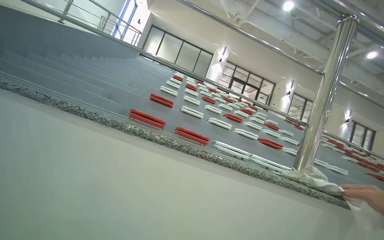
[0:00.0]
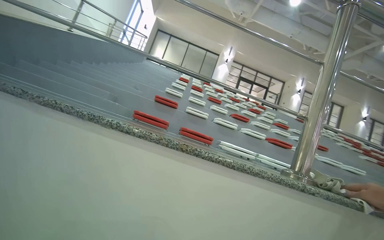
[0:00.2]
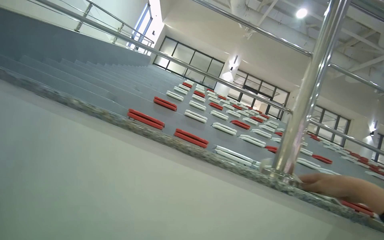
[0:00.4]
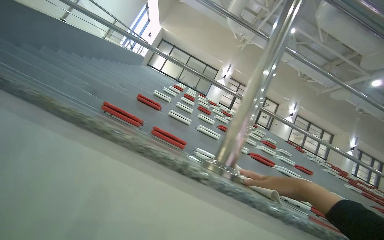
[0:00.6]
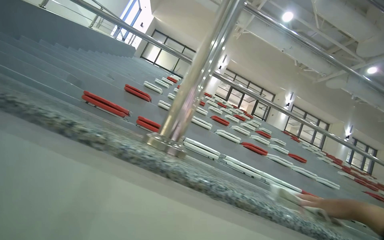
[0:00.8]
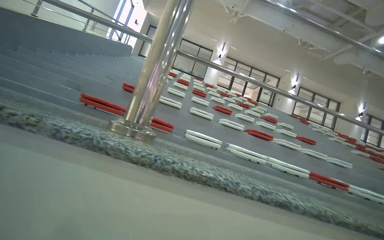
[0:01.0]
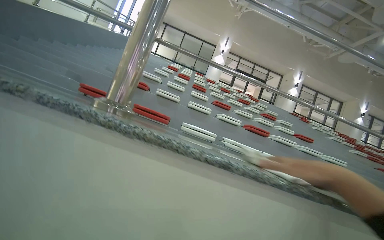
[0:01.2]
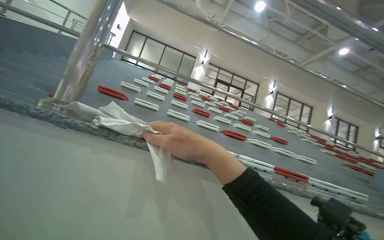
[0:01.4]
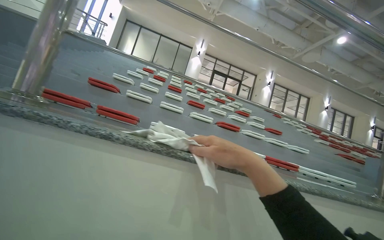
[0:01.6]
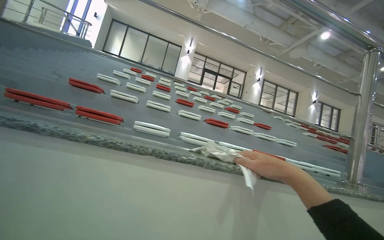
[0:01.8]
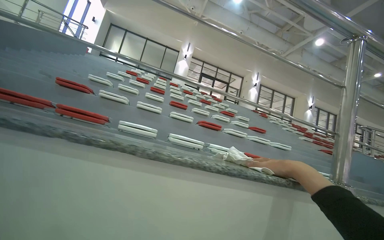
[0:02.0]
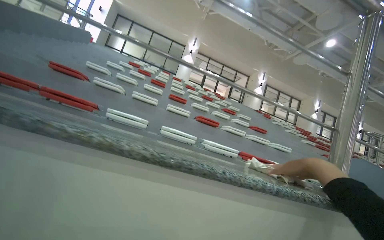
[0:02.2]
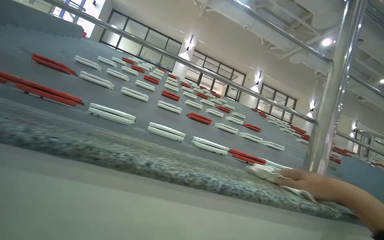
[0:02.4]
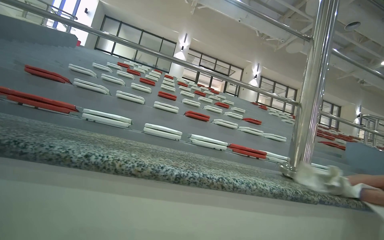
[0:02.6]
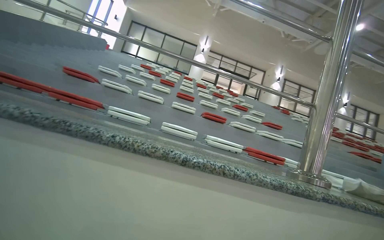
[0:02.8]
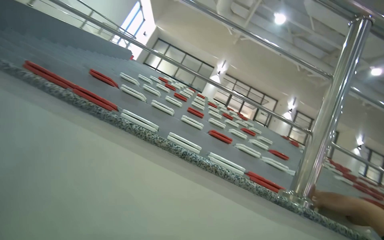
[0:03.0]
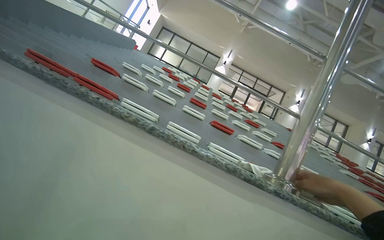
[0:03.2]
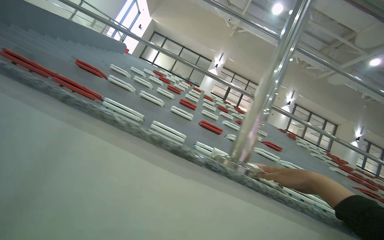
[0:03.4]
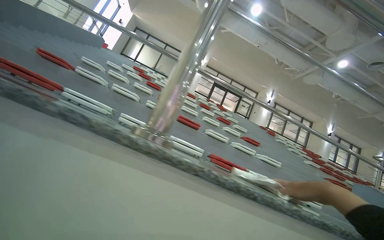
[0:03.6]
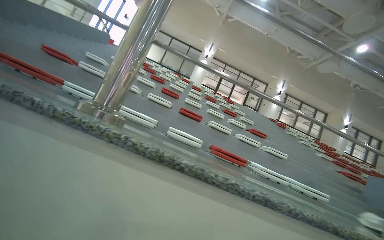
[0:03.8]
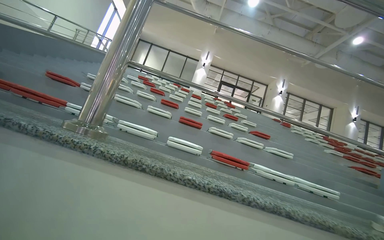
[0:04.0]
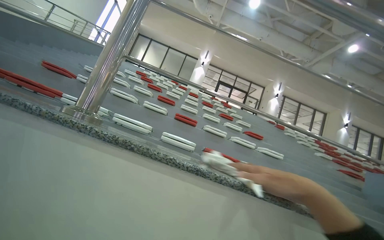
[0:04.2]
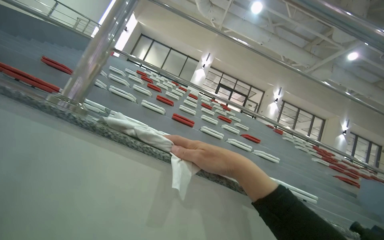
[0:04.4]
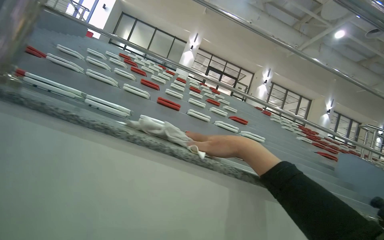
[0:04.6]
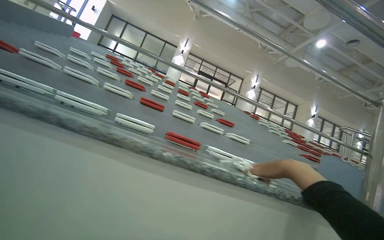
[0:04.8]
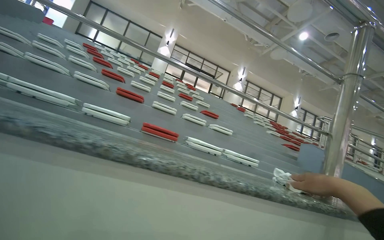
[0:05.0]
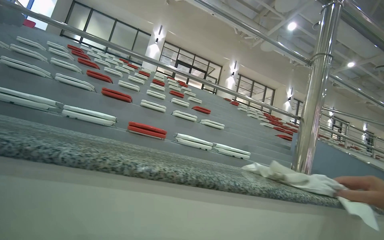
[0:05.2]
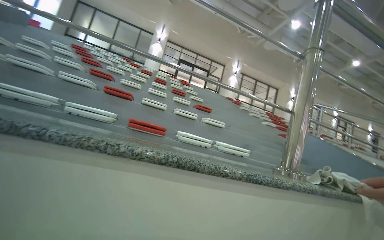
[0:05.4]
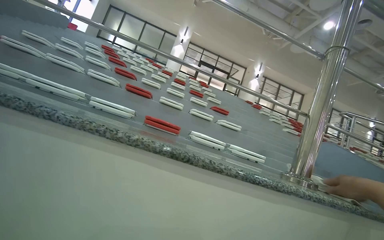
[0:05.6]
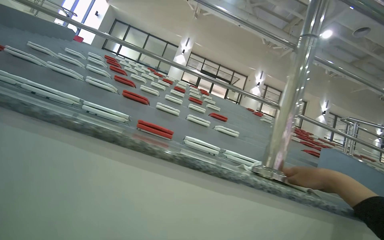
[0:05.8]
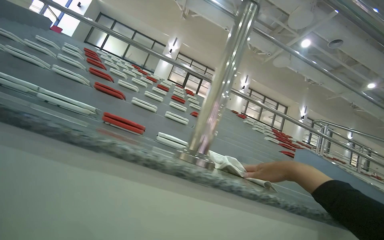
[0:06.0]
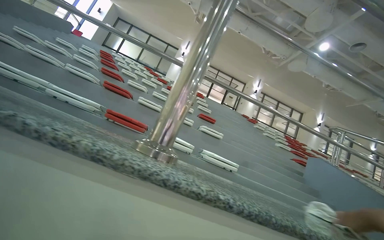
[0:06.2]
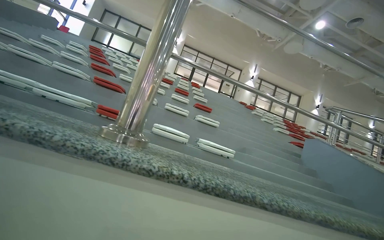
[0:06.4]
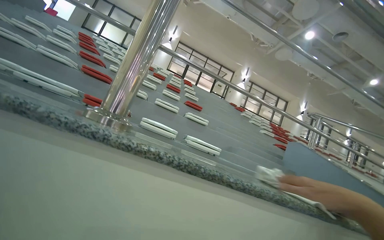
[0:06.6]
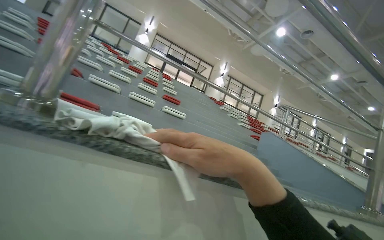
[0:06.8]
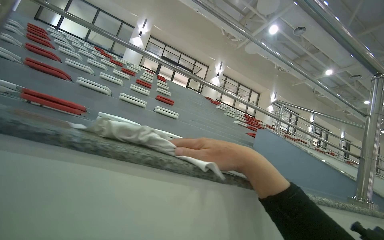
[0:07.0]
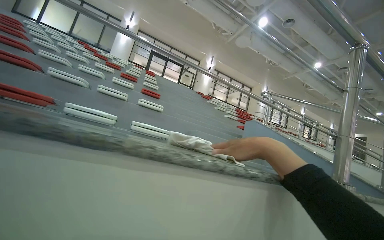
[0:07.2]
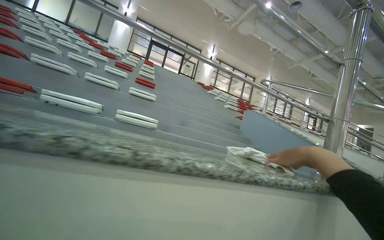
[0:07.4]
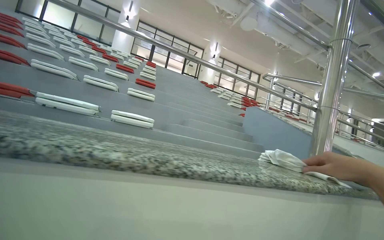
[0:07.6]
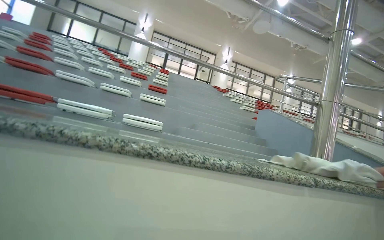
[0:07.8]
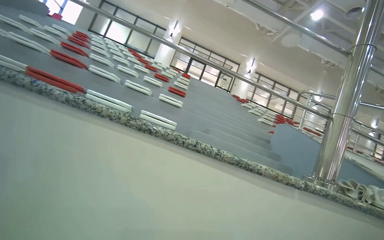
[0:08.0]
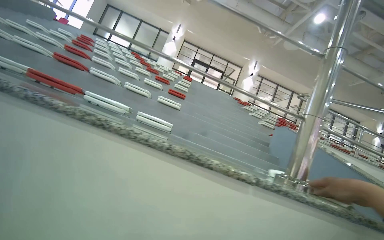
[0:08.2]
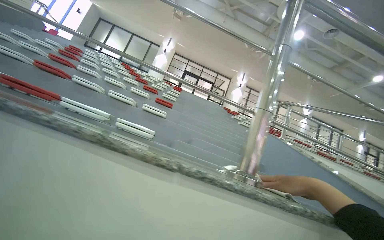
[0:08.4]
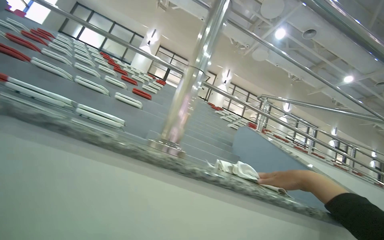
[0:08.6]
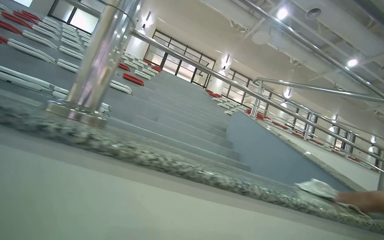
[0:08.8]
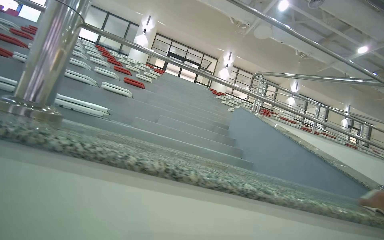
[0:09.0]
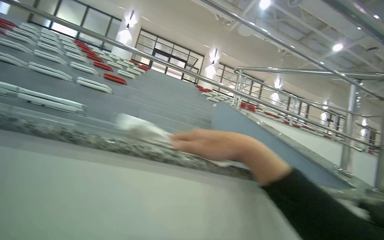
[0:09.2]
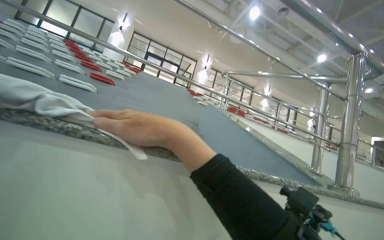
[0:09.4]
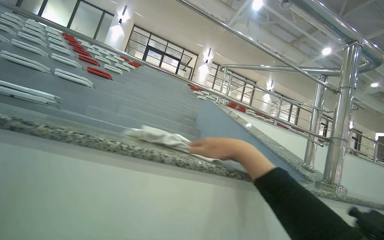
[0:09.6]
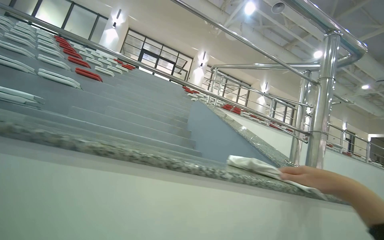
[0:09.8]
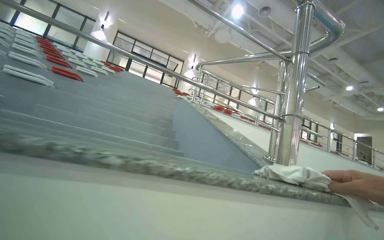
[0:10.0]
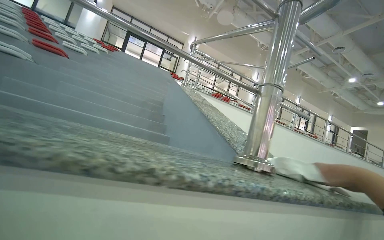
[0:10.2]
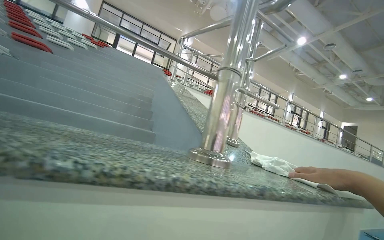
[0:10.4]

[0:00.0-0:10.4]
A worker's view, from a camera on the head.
Job: wiping surfaces.
The whole recording: Wiping granite ledge. The worker wipes the granite ledge next to the stands with a white cloth.
0.0 to 1.4 s: The wearer moves roughly 70 cm.
1.4 to 3.0 s: The wearer moves to the right, some 60 cm.
3.0 to 4.4 s: The wearer moves some 60 cm.
4.4 to 6.0 s: The camera travels about 90 cm.
6.0 to 7.4 s: The camera is carried about 70 cm.
7.4 to 9.0 s: The camera is carried to the right, about 80 cm.
9.0 to 10.4 s: The camera travels to the right, some 80 cm.

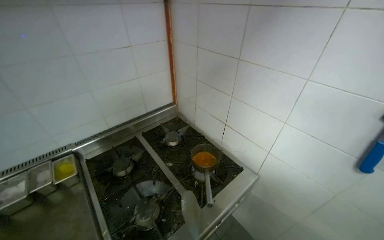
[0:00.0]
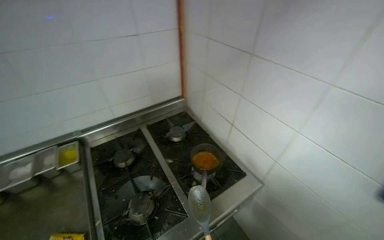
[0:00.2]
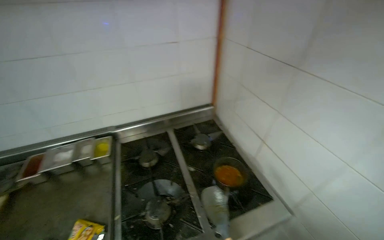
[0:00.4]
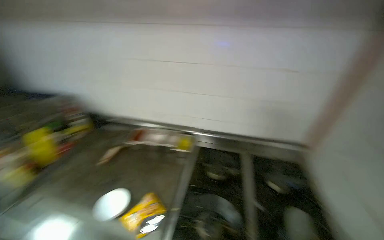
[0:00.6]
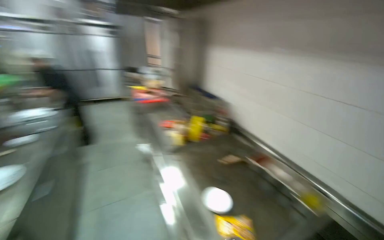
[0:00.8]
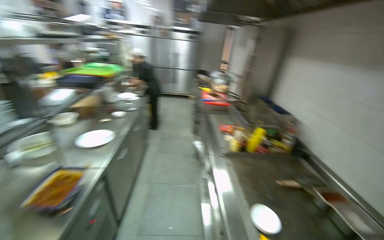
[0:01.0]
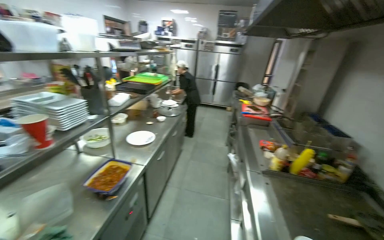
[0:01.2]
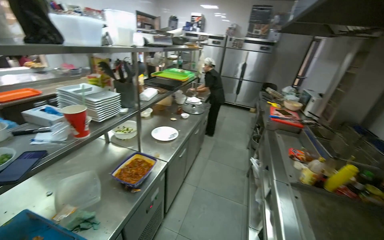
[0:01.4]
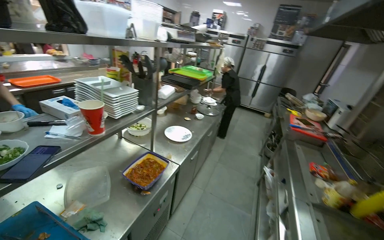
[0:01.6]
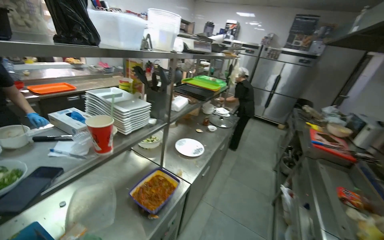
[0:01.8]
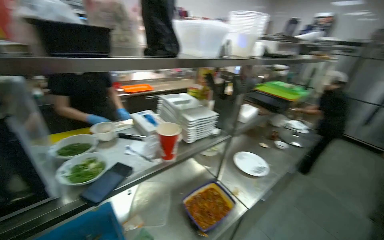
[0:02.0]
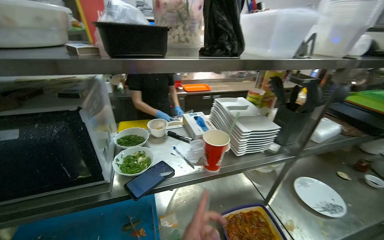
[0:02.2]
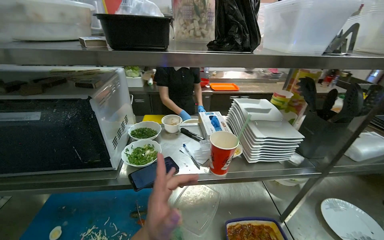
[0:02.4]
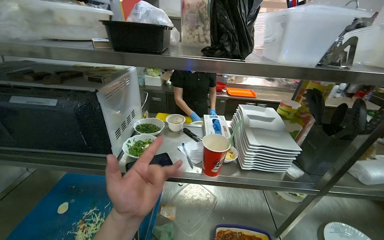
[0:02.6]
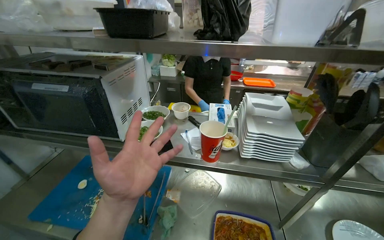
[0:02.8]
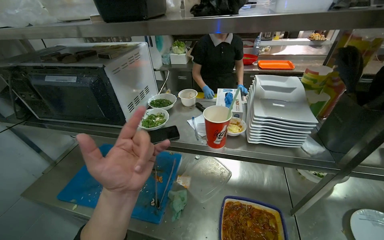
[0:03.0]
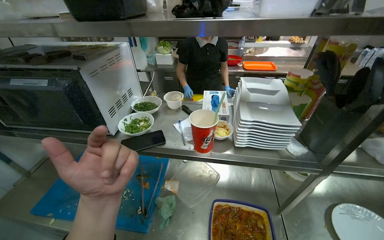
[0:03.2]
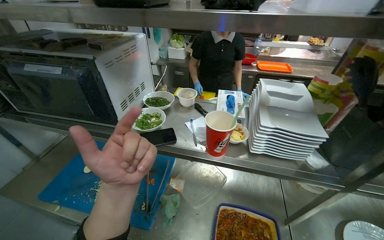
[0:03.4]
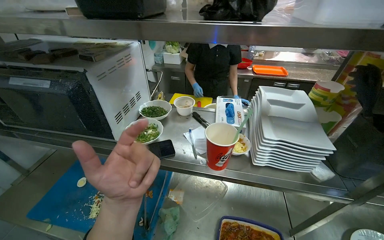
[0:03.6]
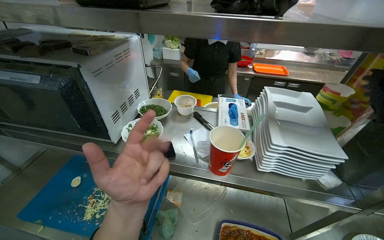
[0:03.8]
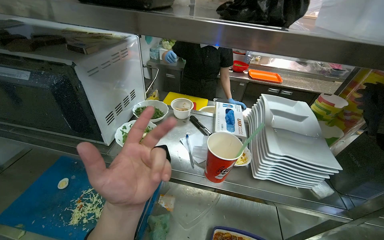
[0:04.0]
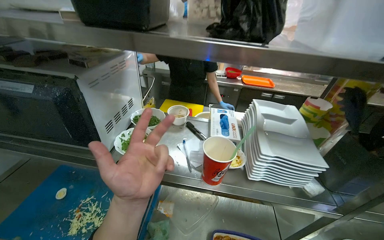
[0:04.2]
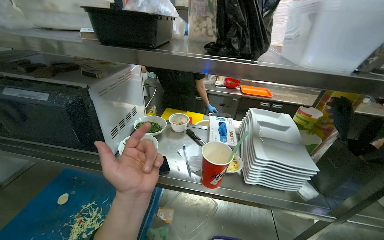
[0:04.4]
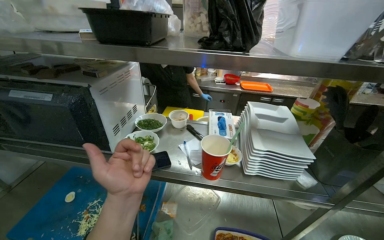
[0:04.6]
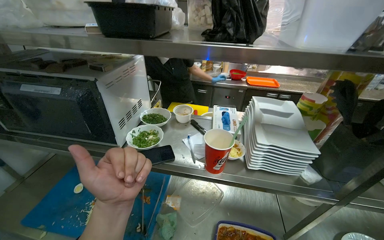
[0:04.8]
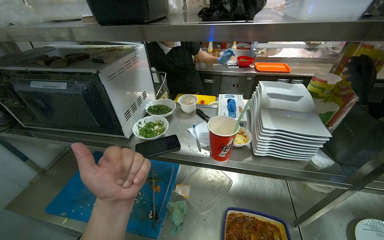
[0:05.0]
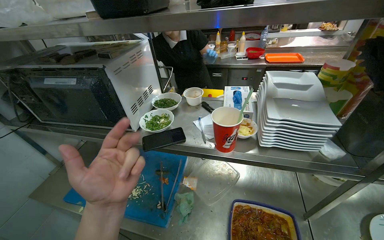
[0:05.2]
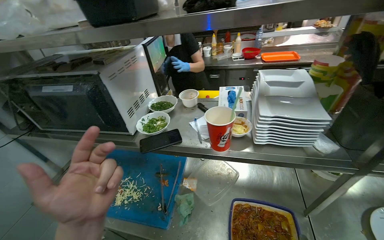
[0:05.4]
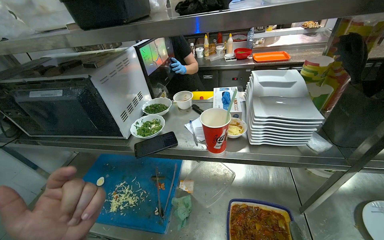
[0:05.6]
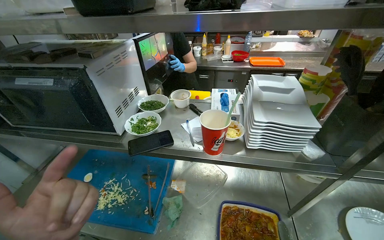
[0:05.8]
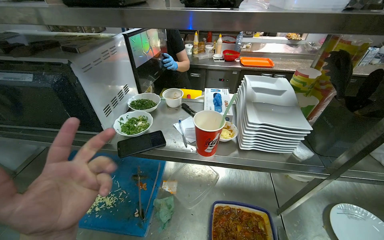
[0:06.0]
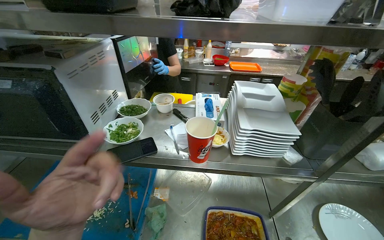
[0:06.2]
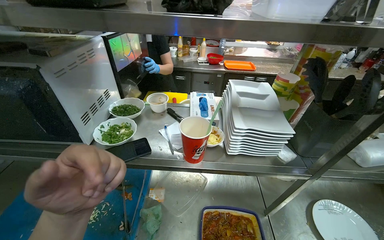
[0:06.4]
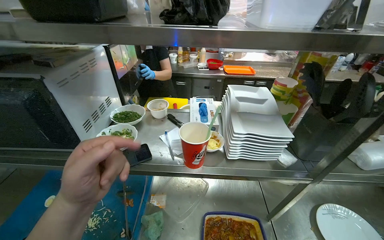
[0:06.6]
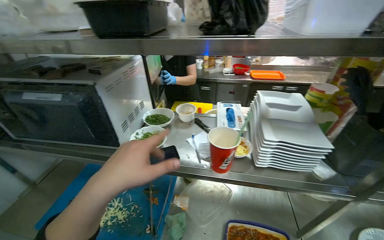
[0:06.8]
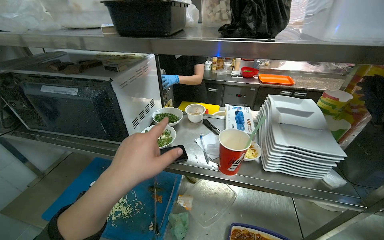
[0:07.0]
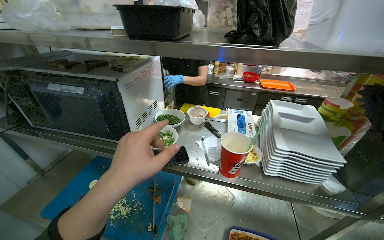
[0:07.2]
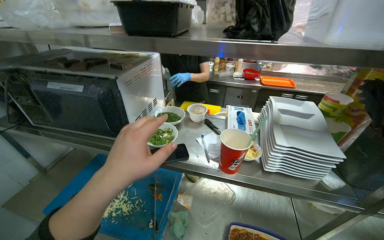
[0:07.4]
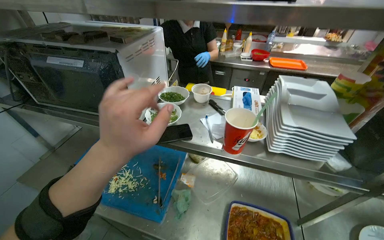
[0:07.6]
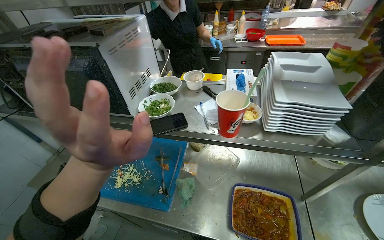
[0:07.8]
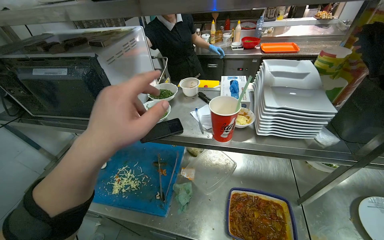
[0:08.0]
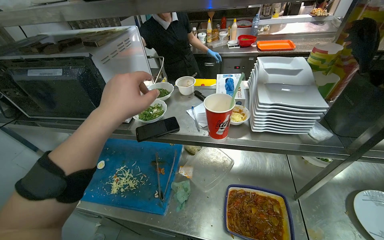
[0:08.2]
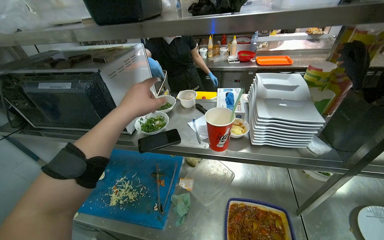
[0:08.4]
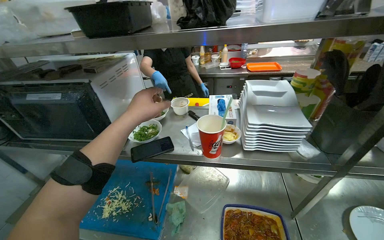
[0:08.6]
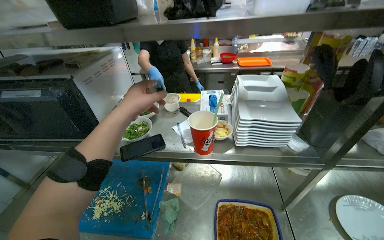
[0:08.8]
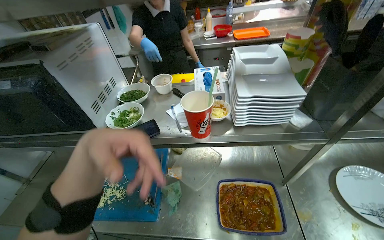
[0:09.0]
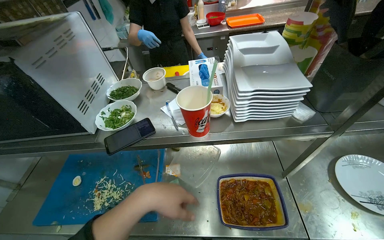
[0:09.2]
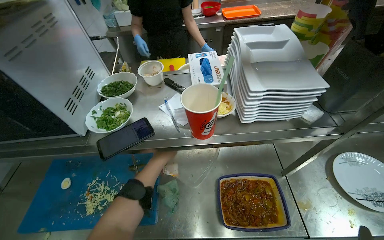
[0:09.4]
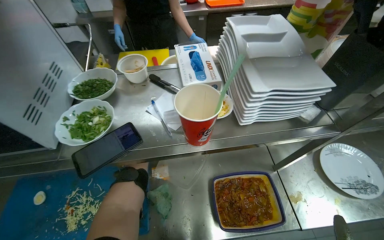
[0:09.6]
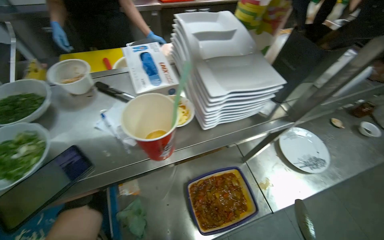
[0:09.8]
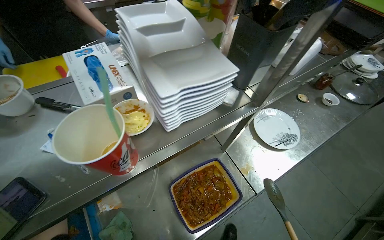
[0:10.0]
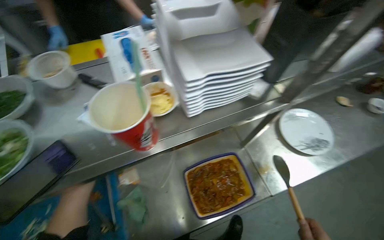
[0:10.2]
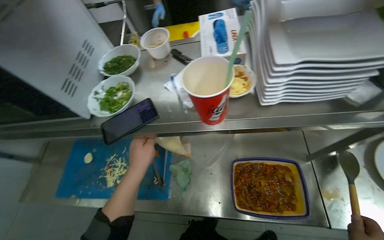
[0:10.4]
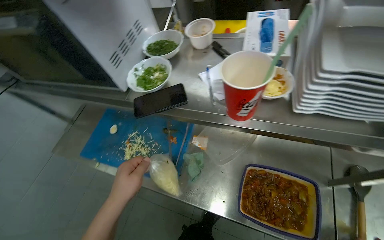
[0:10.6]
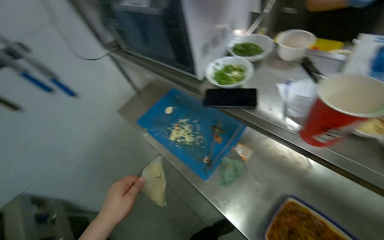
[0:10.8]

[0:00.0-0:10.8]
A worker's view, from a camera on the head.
Job: preparing food.
The whole recording: Serving food onto plate. The worker scoops food from a pot onto a plate with noodles, adds seasoning and garnish, and prepares it for serving.
0.0 to 1.6 s: The wearer's head swings roughly 125 degrees to the left. The camera pitches upward, by some 15 degrees.
1.6 to 3.0 s: The head travels approximately 40 cm. The head rotates about 80 degrees to the left.
7.8 to 9.2 s: The left hand is displaced farther from the camera by about 10 cm.
9.2 to 10.8 s: The wearer looks approximately 45 degrees further to the left. The view tips downward by roughly 15 degrees.
